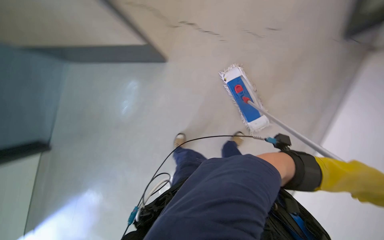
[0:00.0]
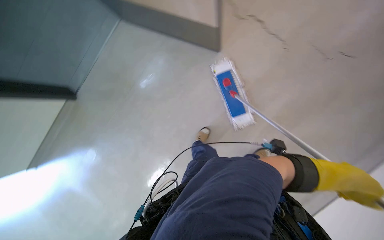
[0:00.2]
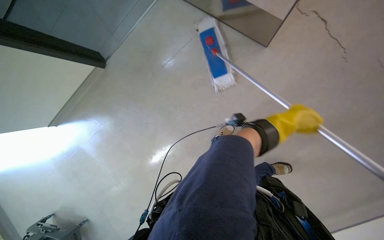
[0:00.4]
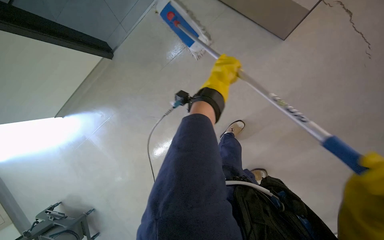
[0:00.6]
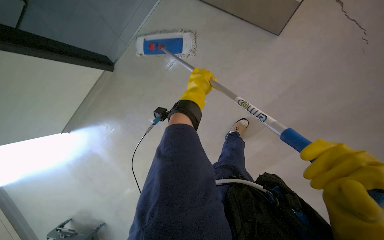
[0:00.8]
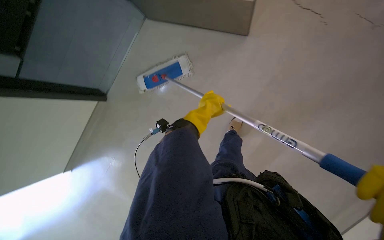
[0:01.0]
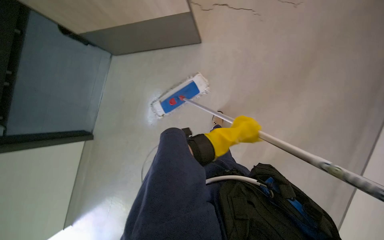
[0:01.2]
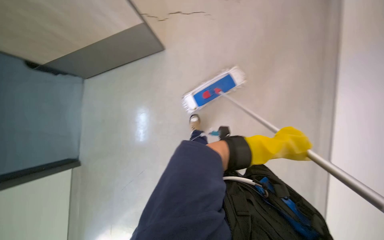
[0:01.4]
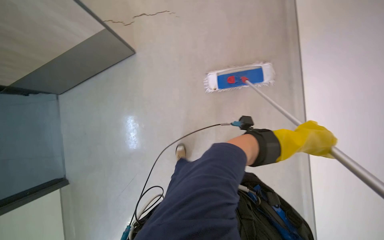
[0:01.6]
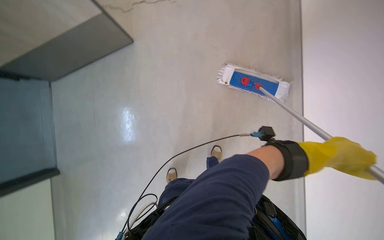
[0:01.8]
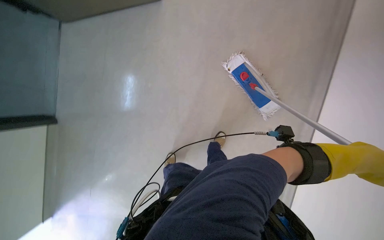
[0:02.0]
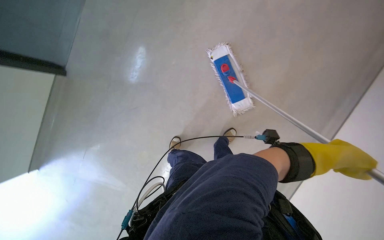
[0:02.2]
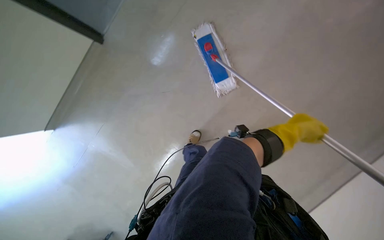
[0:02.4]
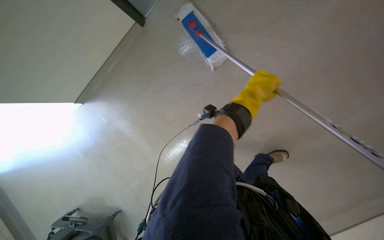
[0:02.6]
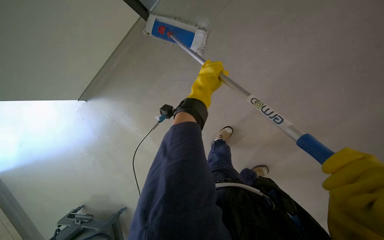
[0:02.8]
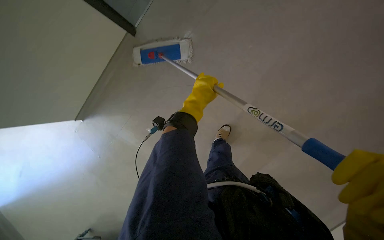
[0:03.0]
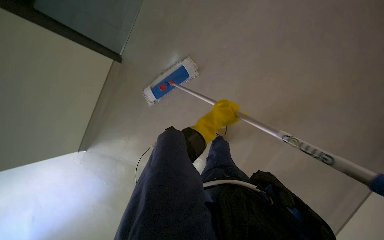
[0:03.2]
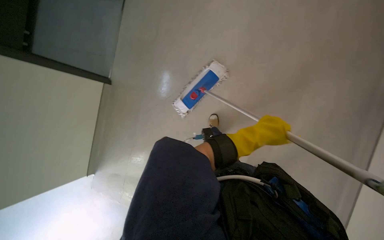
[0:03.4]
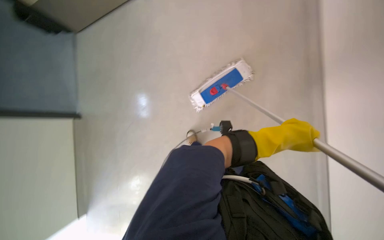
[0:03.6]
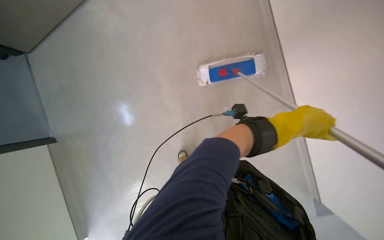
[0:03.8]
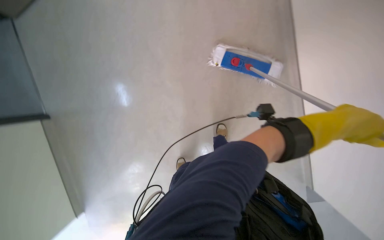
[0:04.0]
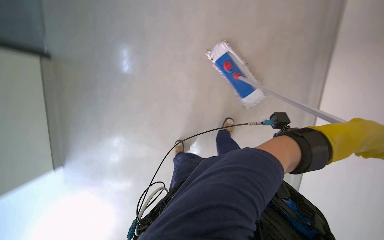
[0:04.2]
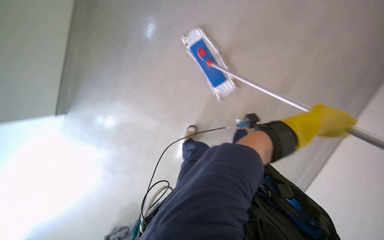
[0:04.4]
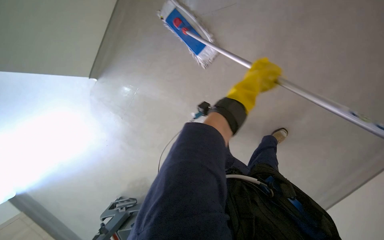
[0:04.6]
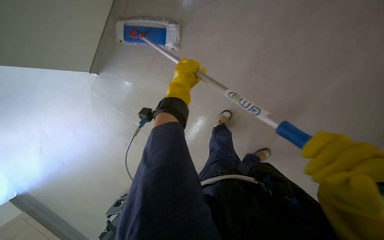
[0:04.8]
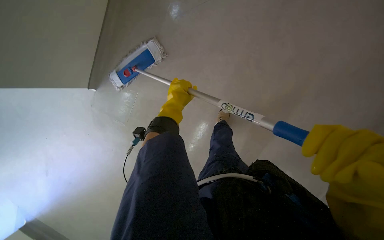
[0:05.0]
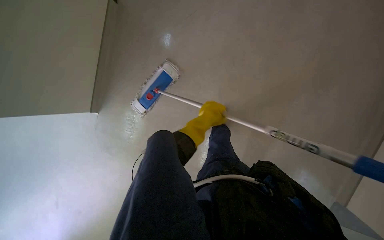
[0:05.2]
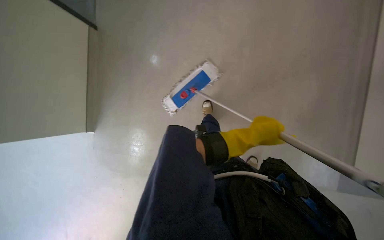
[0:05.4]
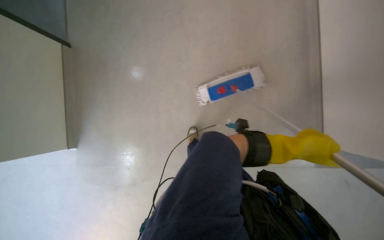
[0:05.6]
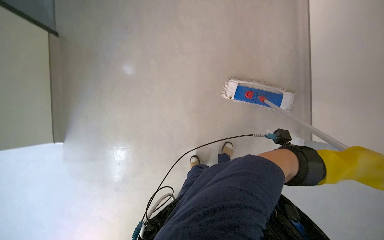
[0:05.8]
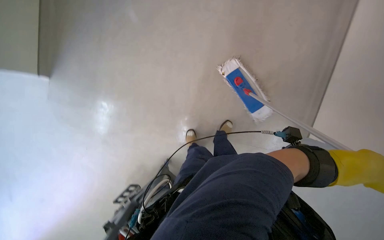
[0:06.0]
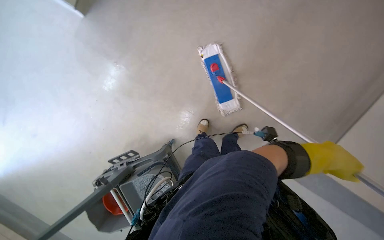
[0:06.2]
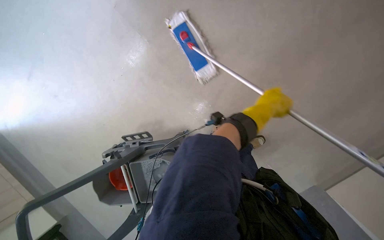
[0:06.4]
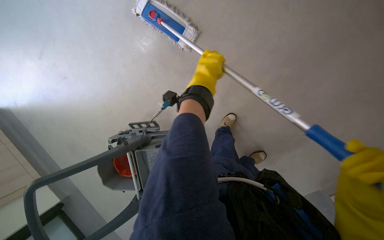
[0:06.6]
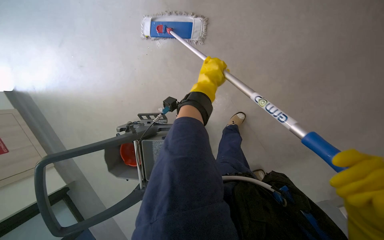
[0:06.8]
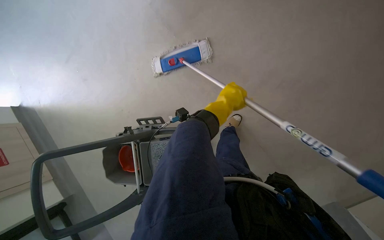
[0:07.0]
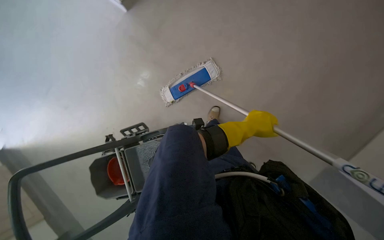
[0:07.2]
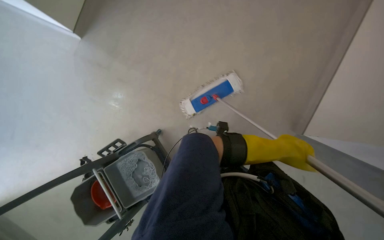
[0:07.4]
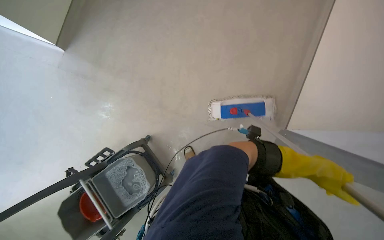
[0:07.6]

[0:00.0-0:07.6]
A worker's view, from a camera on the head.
Job: mopping floor.
The whole recording: Mopping office floor. Mops the office floor, moving around furniture and along the walls.
0:01.6 to 0:03.0: The wearer looks some 20 degrees further downward.
0:03.0 to 0:04.6: The view tilts some 15 degrees downward. Everything in view rotates about 30 degrees clockwise.
0:04.6 to 0:06.0: The view tilts roughly 15 degrees downward.

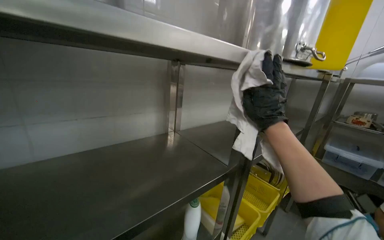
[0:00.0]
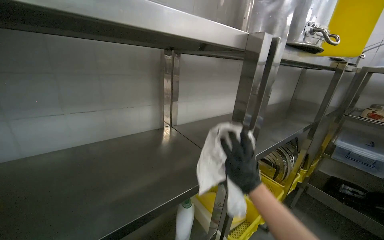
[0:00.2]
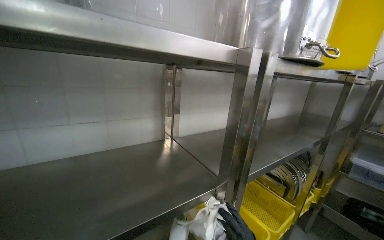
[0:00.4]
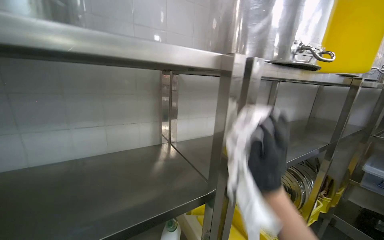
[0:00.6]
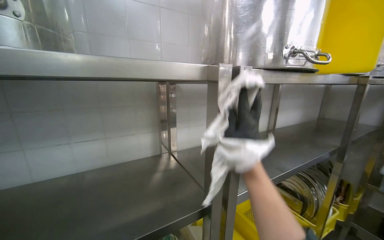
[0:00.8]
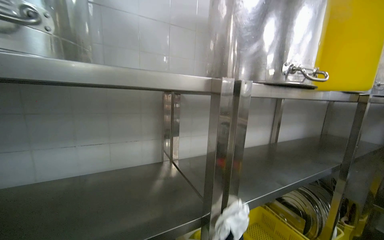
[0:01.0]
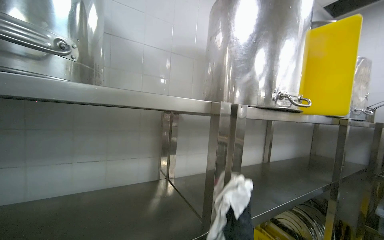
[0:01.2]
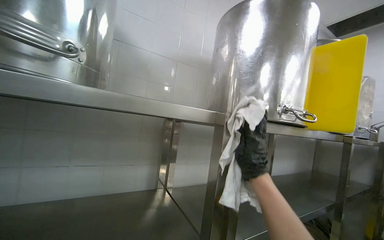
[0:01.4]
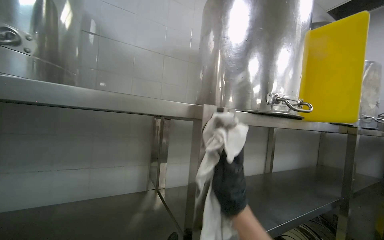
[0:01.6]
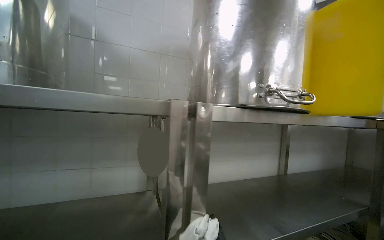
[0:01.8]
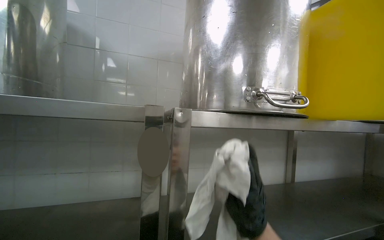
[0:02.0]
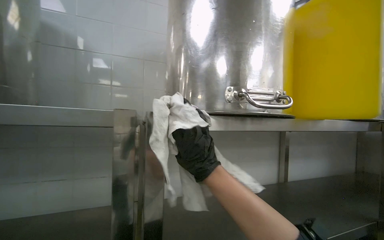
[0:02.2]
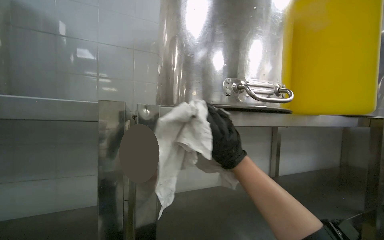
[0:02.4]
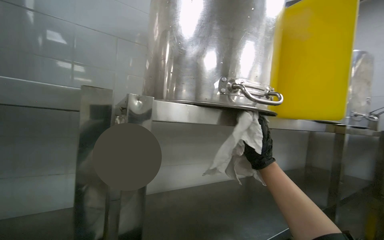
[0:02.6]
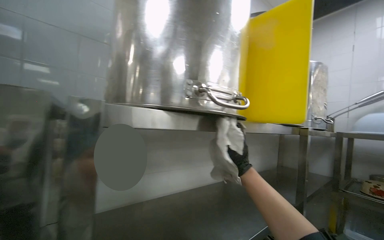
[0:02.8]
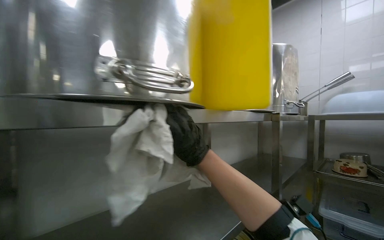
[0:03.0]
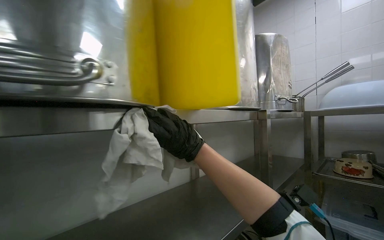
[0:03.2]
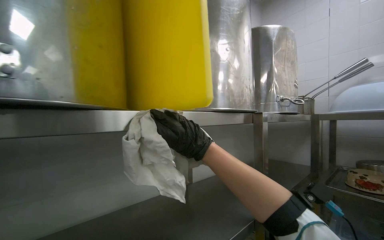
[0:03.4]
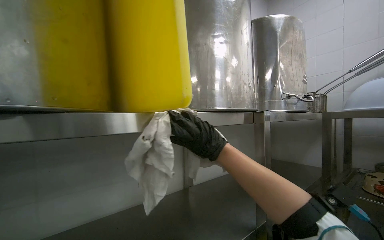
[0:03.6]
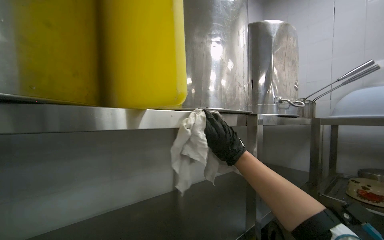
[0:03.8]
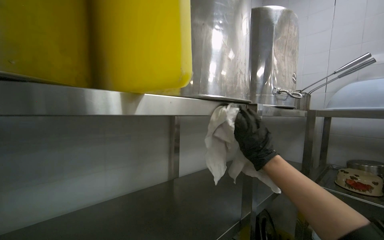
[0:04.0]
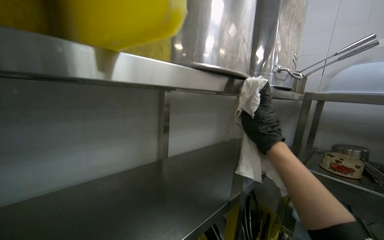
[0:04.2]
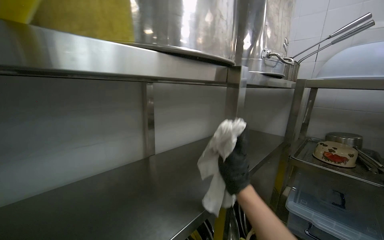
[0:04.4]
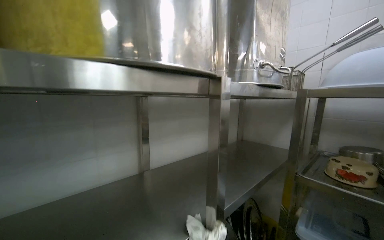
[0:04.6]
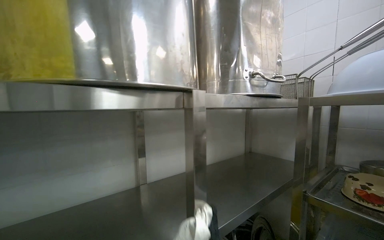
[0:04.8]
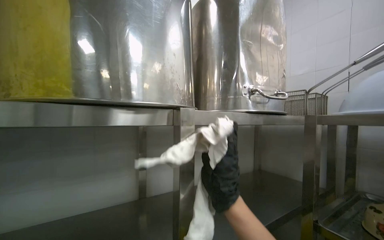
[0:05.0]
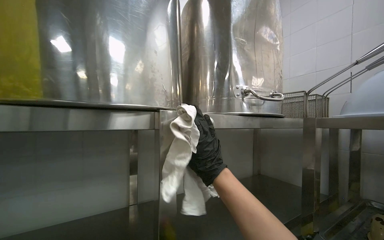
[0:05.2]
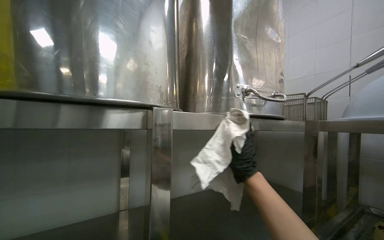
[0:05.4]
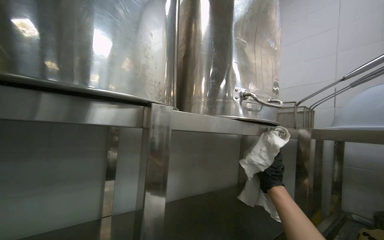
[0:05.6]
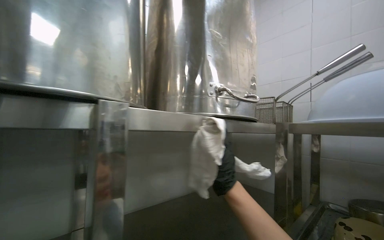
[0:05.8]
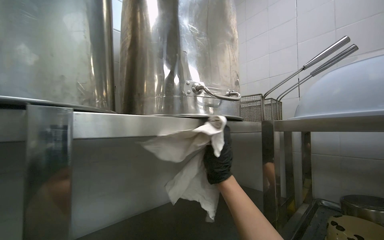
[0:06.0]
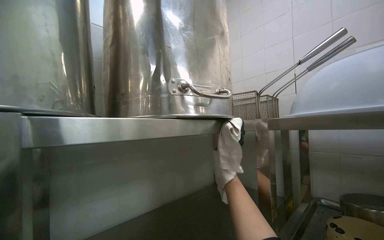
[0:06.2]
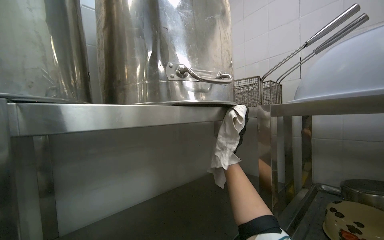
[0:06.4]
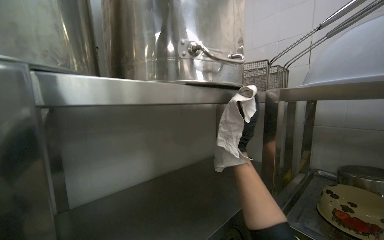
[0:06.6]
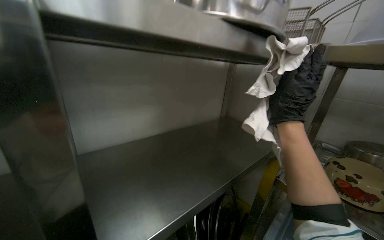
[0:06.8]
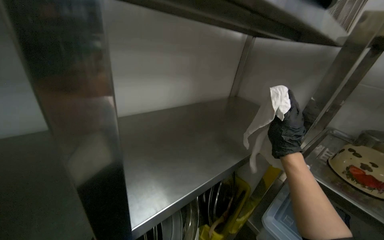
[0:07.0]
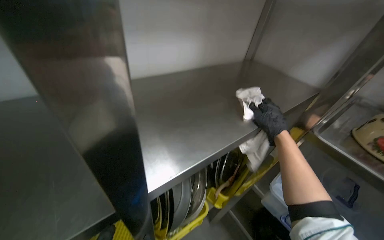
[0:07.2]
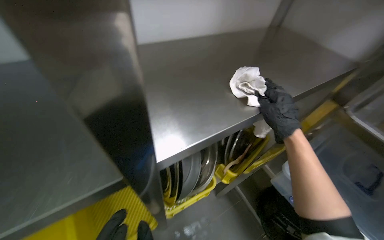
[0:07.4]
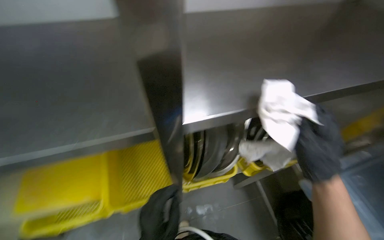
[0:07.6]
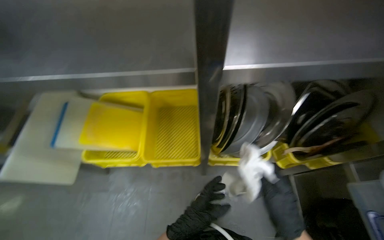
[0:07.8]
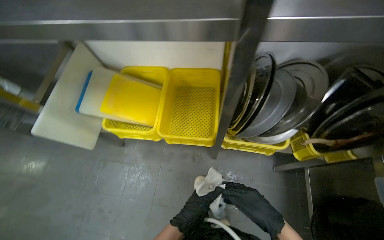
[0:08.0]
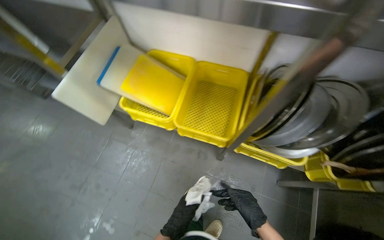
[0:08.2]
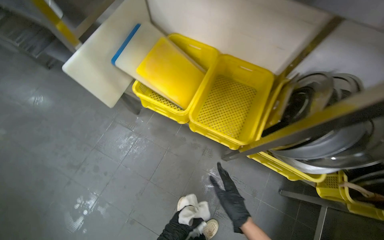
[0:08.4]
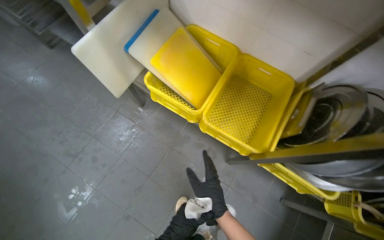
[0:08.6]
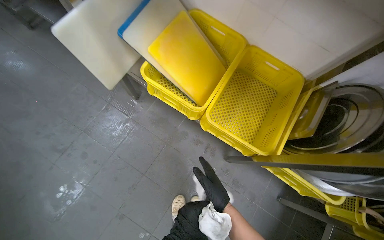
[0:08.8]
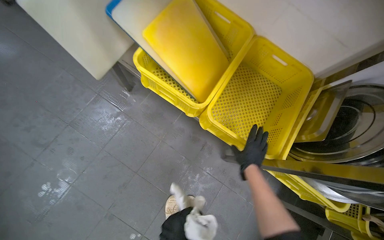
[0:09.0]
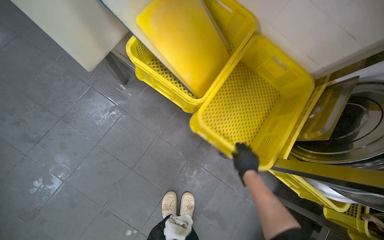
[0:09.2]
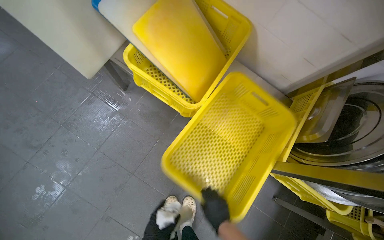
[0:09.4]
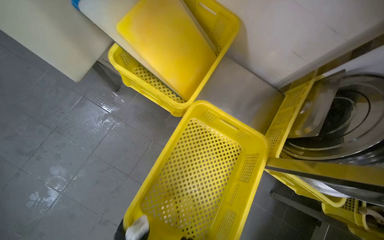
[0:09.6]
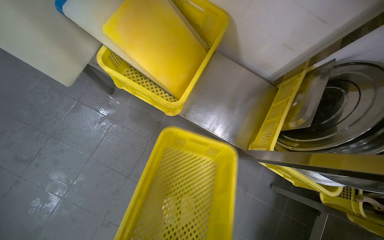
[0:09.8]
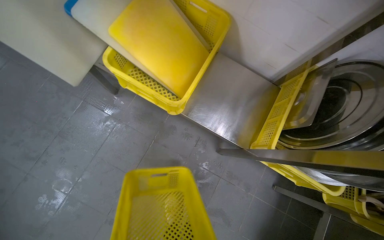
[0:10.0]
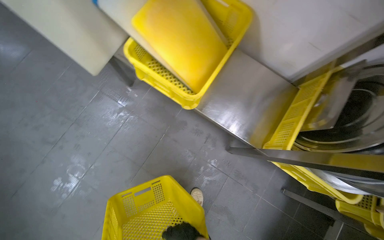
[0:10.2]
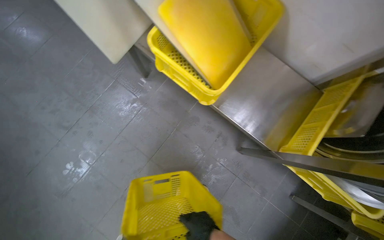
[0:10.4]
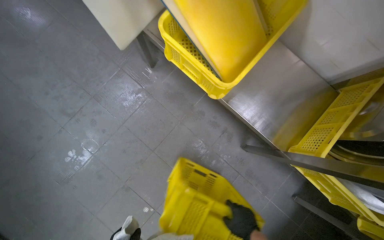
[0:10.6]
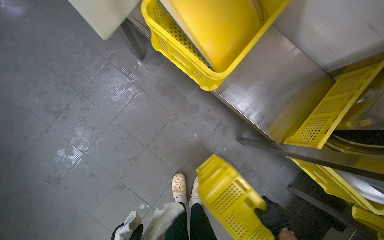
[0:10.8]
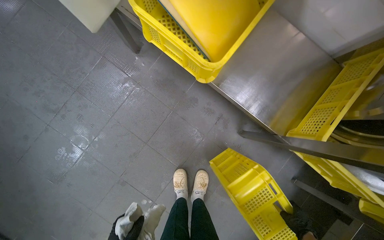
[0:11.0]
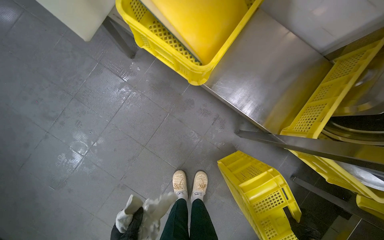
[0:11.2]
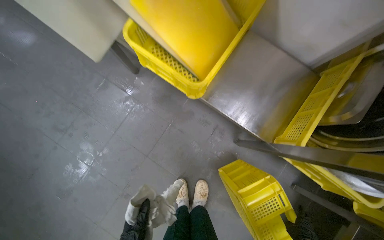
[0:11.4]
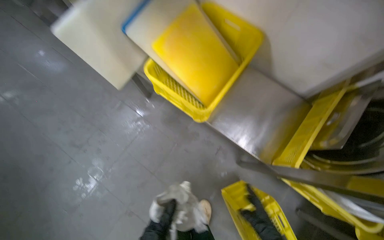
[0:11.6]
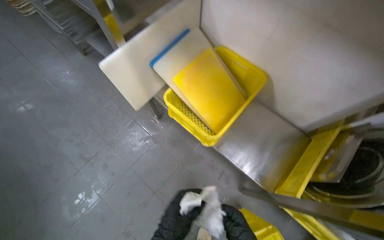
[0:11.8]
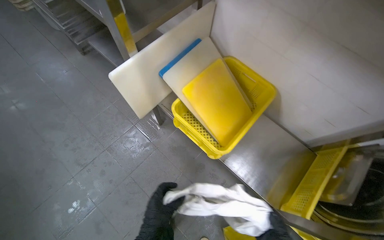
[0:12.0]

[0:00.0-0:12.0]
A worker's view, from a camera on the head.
Job: wiping surfaces.
The whole recording: Cleaning metal shelves. The worker wipes, clears items, and sprays cleaner on the metal shelves.
0:00.0 to 0:01.6: The view tips upward by some 20 degrees.
0:03.0 to 0:04.4: The wearer moves roughly 40 cm. The camera pitches downward, by roughly 15 degrees.
0:04.4 to 0:06.0: The wearer looks about 15 degrees further upward.
0:06.0 to 0:07.6: The wearer's head swings some 30 degrees to the left. The view tilts roughly 60 degrees downward.
0:07.6 to 0:09.0: The camera travels approximately 50 cm. The wearer looks roughly 50 degrees further to the left. The wearer looks approximately 25 degrees further downward.
0:10.4 to 0:12.0: The wearer looks some 15 degrees further upward.
